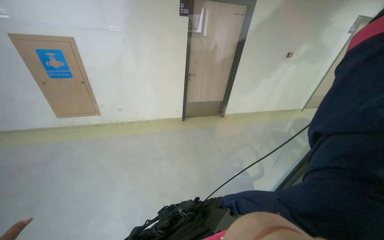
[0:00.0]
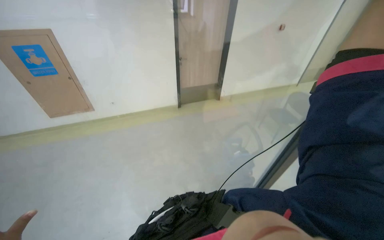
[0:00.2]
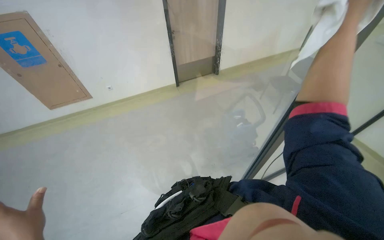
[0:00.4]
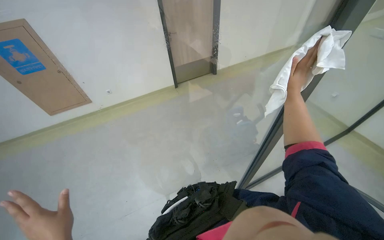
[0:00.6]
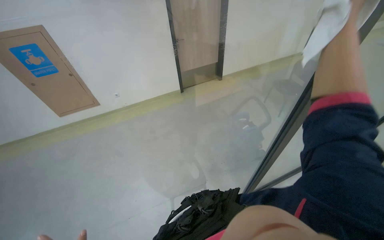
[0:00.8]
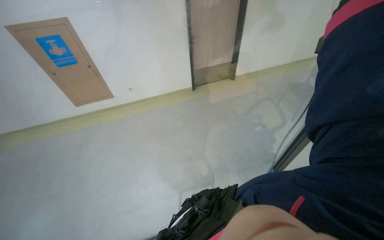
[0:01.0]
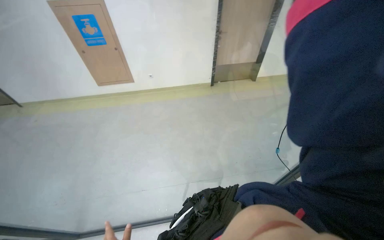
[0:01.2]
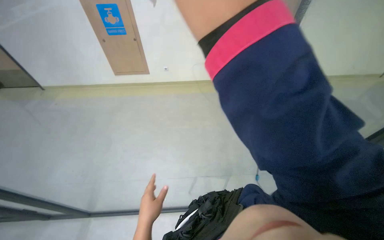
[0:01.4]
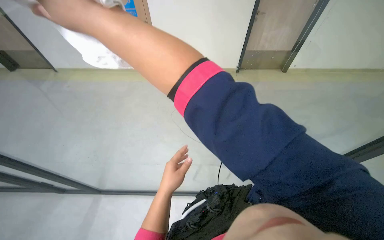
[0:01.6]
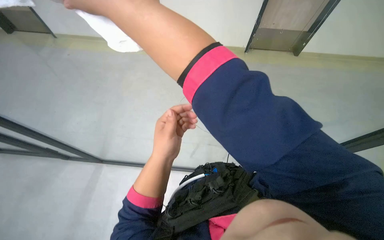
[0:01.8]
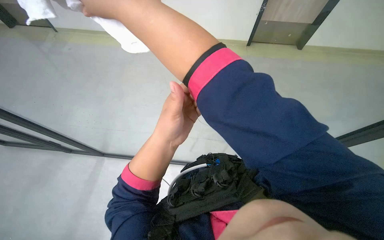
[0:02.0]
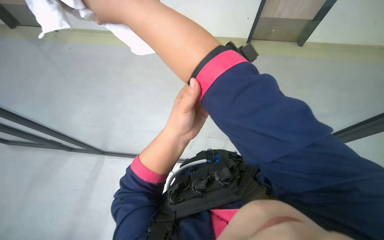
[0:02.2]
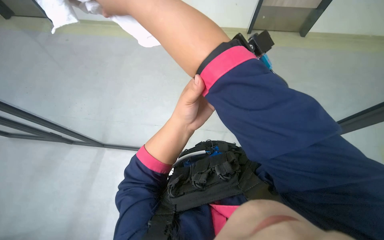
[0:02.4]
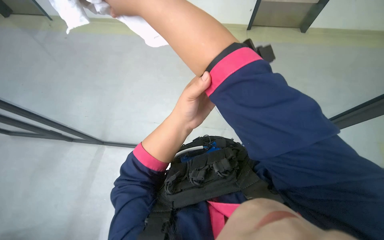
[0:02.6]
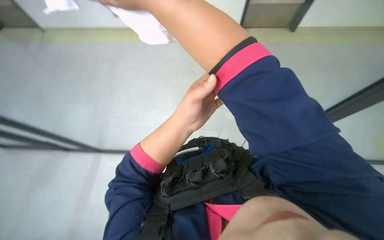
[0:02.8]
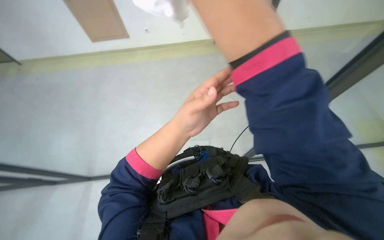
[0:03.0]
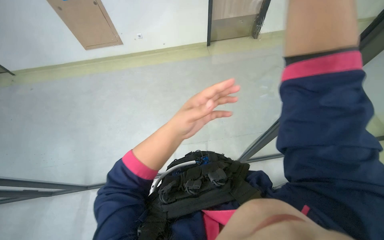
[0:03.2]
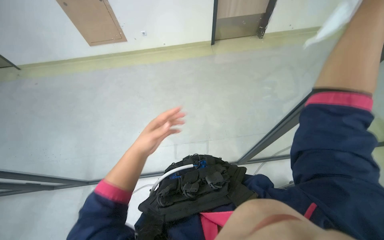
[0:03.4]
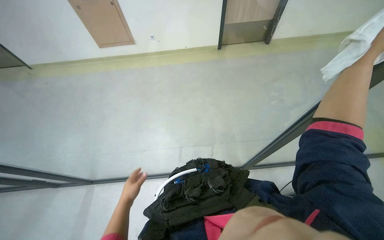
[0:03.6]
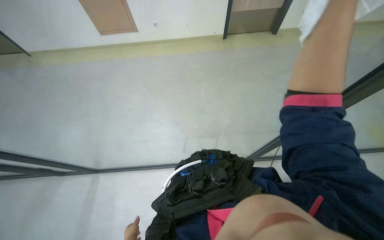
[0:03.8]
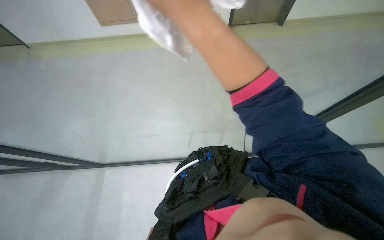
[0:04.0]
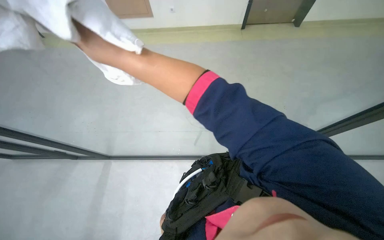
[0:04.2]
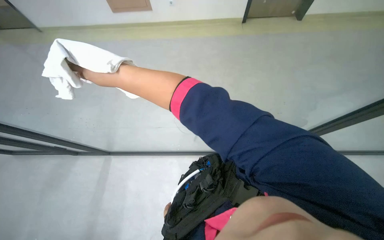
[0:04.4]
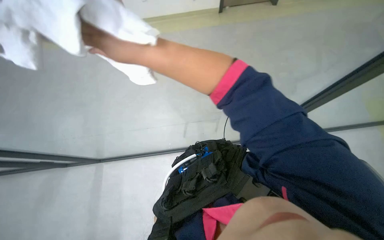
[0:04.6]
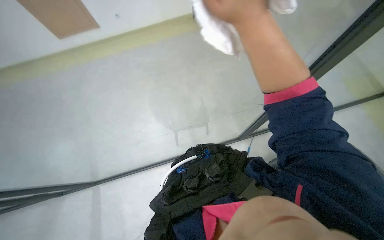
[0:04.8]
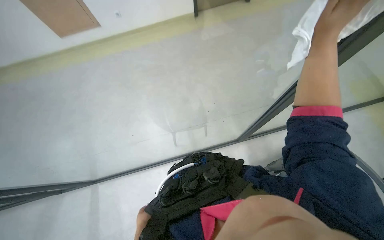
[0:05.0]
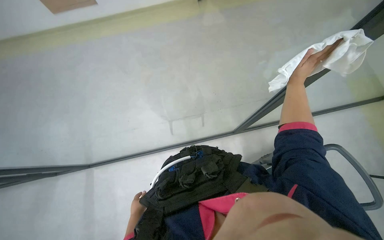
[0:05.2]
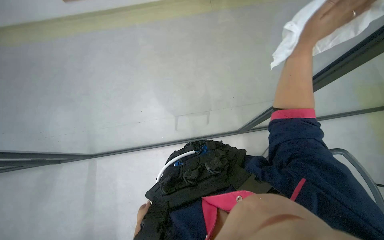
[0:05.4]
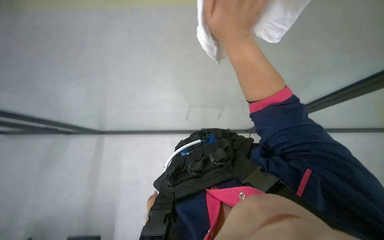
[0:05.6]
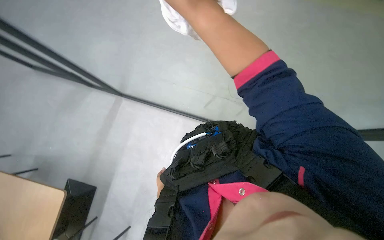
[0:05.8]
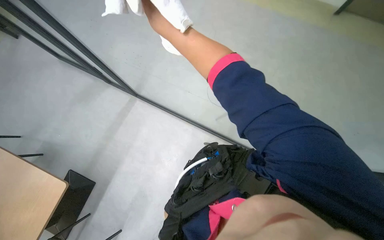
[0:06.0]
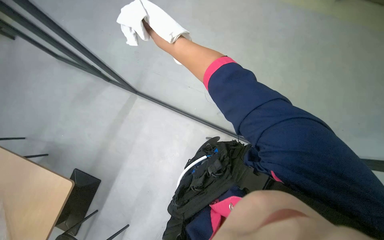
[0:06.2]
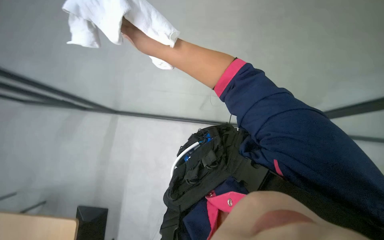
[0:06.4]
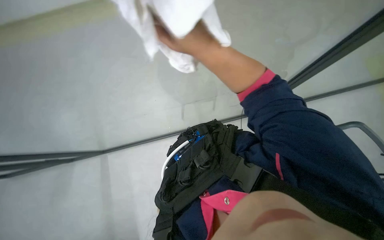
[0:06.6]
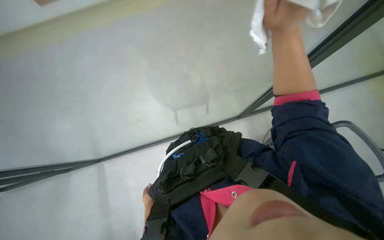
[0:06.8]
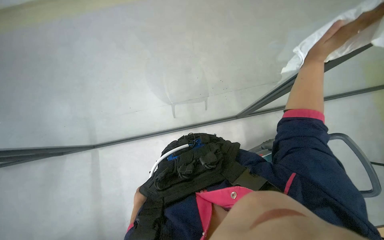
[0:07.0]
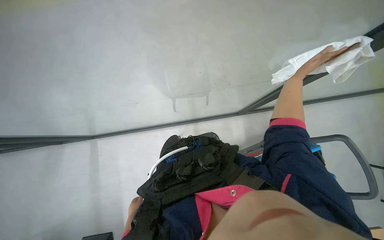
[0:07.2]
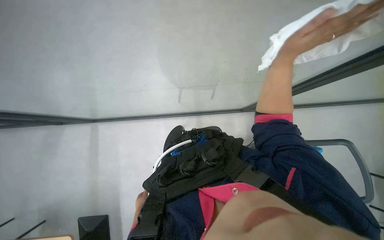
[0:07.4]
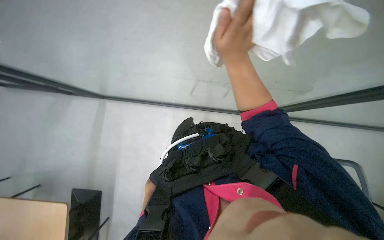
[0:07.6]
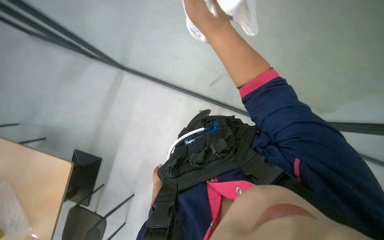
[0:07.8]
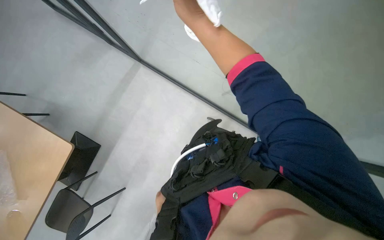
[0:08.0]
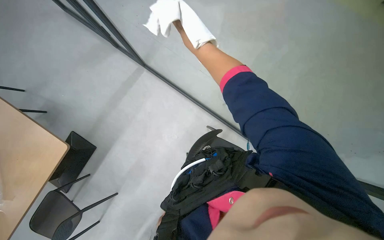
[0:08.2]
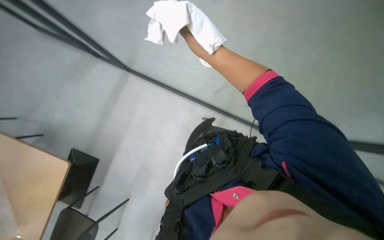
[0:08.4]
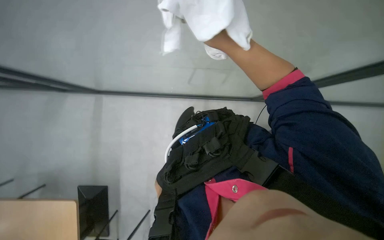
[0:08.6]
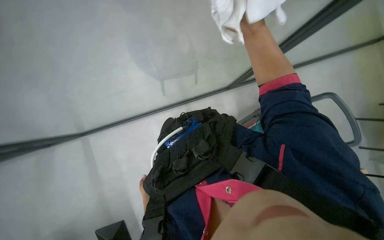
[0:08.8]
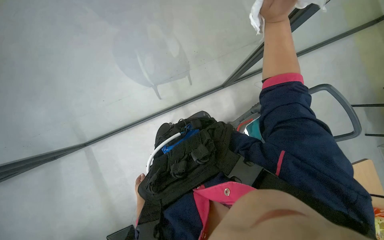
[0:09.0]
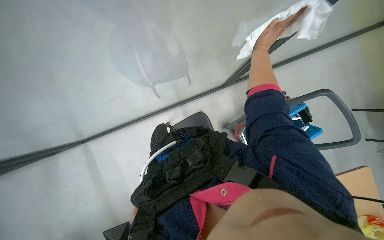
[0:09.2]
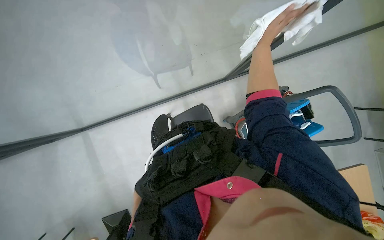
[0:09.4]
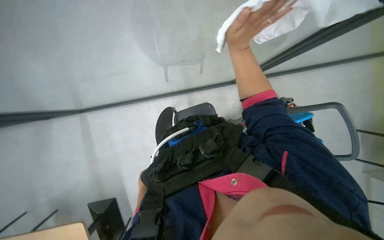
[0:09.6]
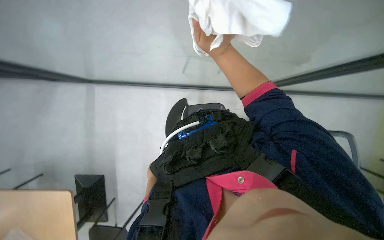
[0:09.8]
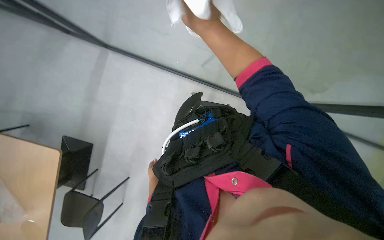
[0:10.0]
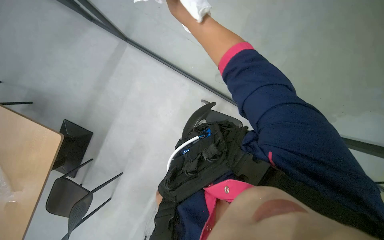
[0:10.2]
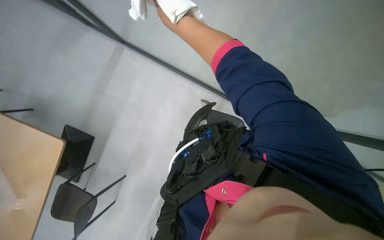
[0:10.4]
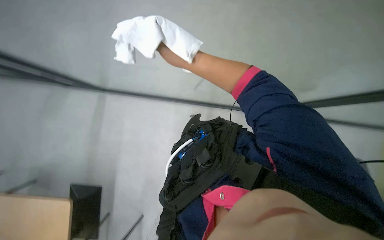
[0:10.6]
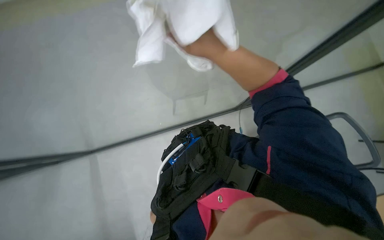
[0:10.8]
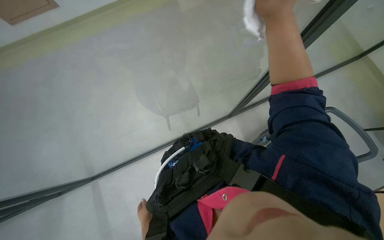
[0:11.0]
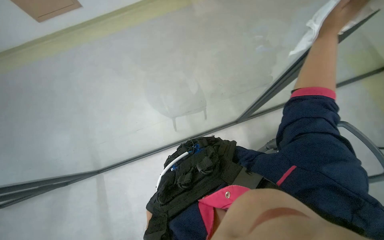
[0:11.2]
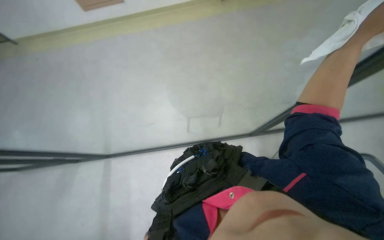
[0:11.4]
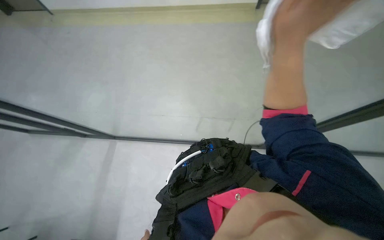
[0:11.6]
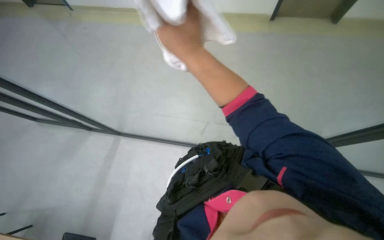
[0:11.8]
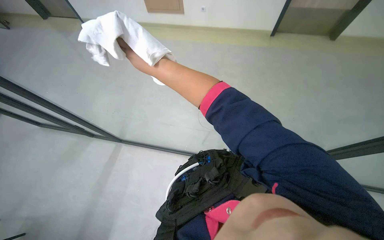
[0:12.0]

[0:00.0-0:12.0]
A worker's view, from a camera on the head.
Job: cleaning windows.
The whole recording: Cleaning glass partition. The worker wrings a cloth, then uses it and a spray bottle to clean the glass partition and nearby chairs.
0:00.0 to 0:01.6: The camera is aimed some 15 degrees further to the left. The wearer looks approximately 15 degrees further downward.
0:01.6 to 0:03.0: The left hand moves nearer to the camera and to the right, about 20 cm.
0:06.0 to 0:07.6: The right hand moves down the picture, about 10 cm, and goes to the right and returns, about 50 cm each way.
0:07.6 to 0:09.0: The right hand is displaced to the right and up the picture by roughly 25 cm.

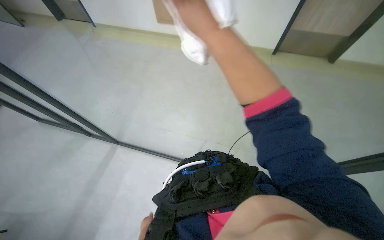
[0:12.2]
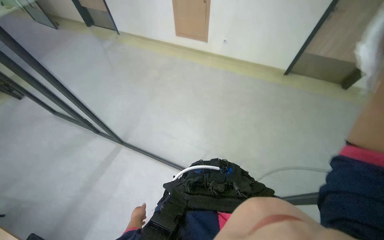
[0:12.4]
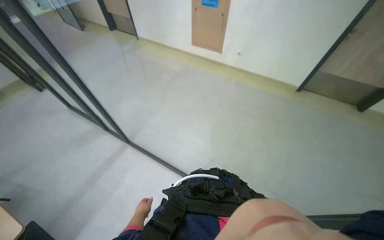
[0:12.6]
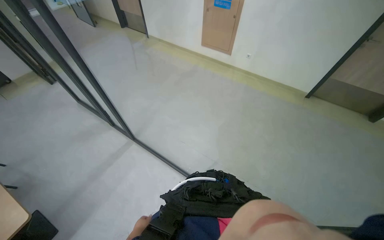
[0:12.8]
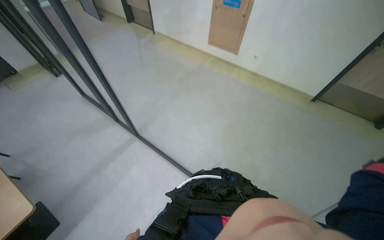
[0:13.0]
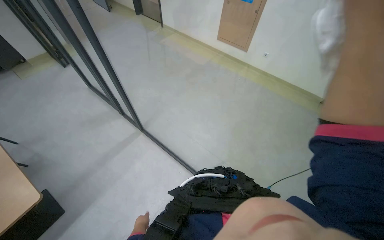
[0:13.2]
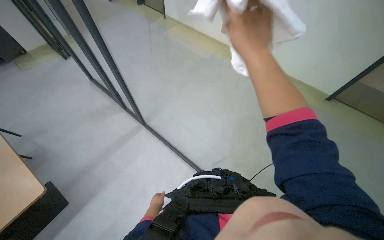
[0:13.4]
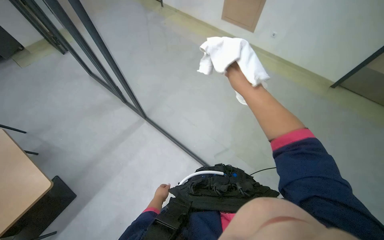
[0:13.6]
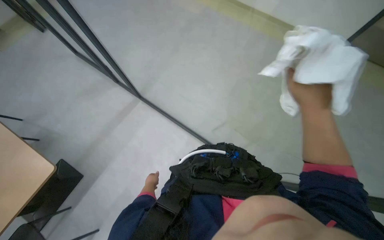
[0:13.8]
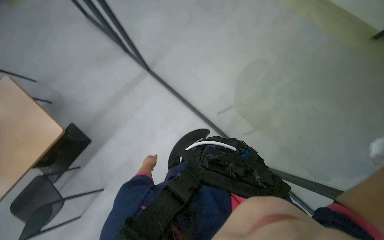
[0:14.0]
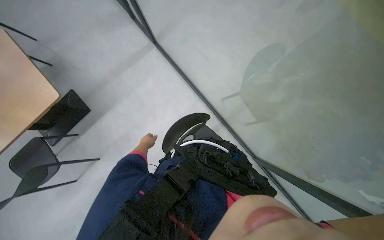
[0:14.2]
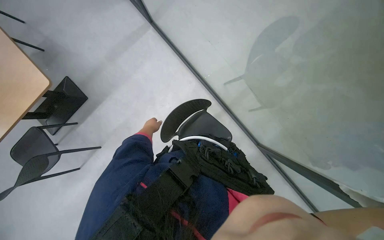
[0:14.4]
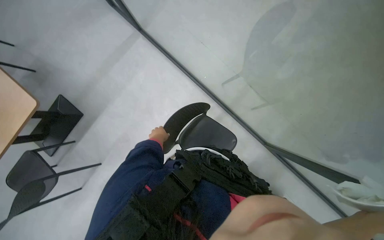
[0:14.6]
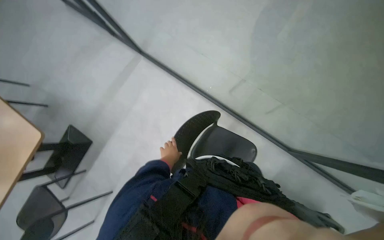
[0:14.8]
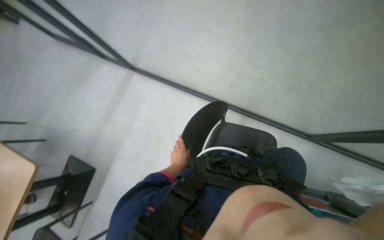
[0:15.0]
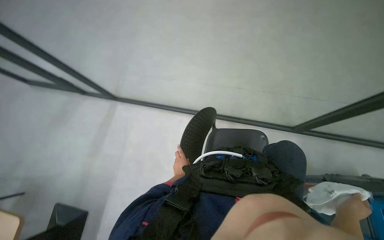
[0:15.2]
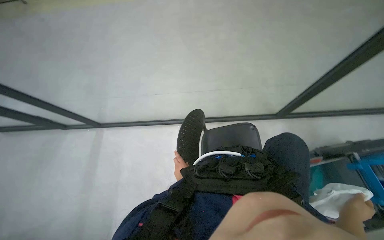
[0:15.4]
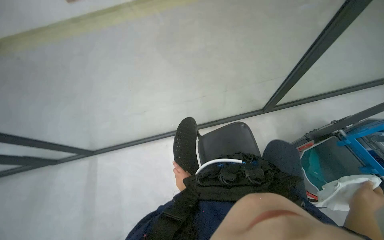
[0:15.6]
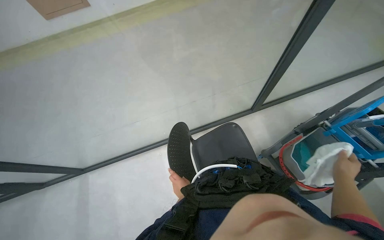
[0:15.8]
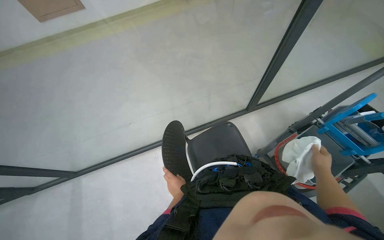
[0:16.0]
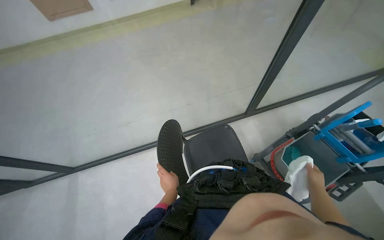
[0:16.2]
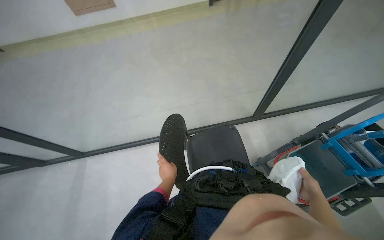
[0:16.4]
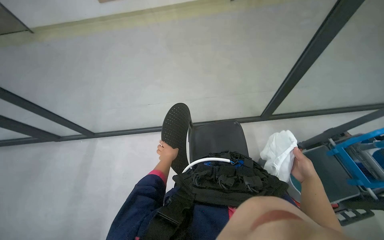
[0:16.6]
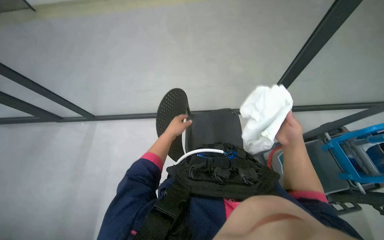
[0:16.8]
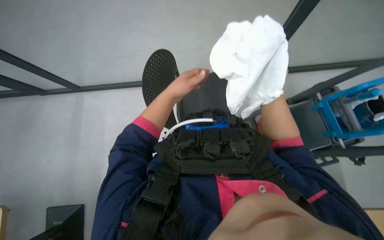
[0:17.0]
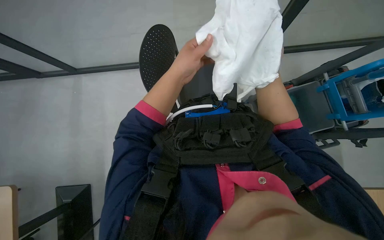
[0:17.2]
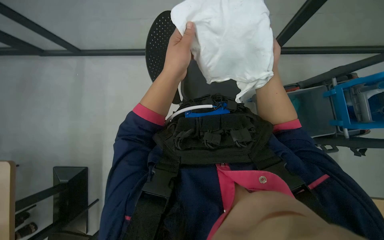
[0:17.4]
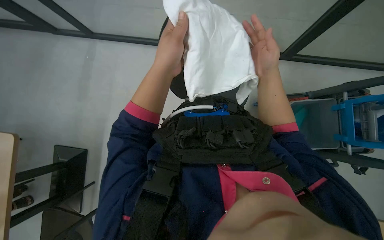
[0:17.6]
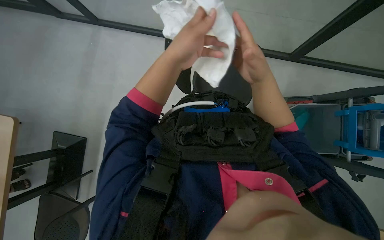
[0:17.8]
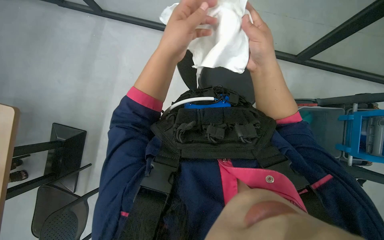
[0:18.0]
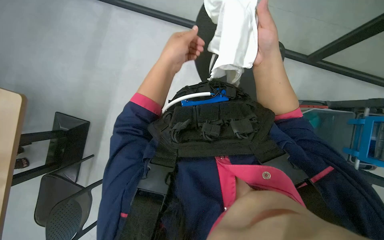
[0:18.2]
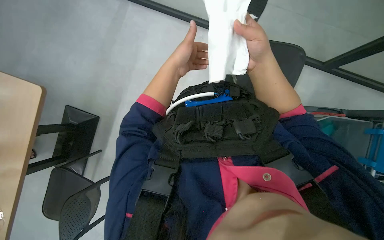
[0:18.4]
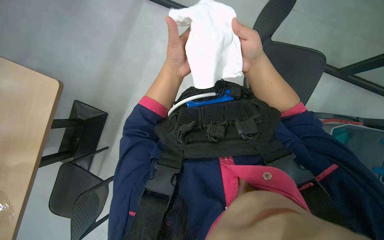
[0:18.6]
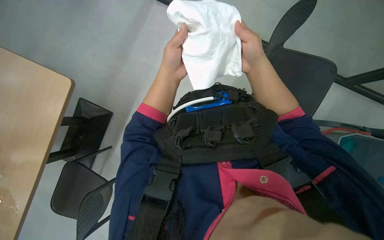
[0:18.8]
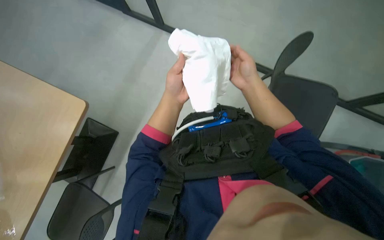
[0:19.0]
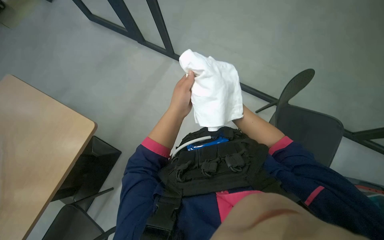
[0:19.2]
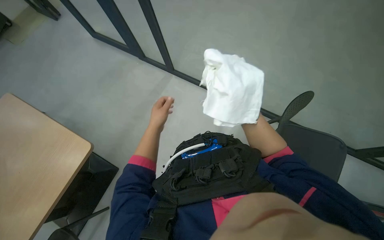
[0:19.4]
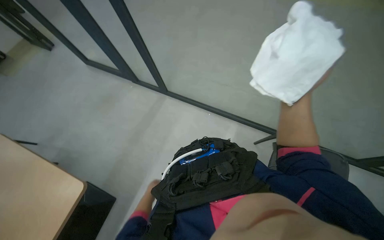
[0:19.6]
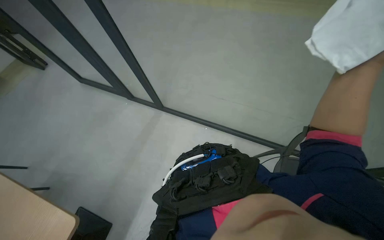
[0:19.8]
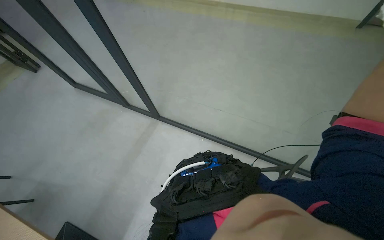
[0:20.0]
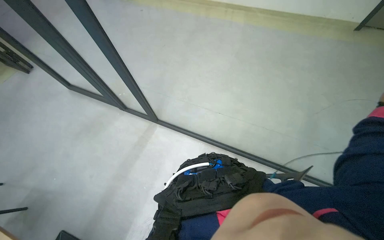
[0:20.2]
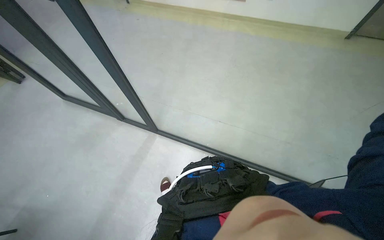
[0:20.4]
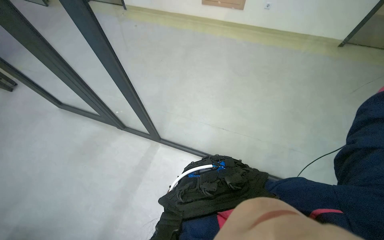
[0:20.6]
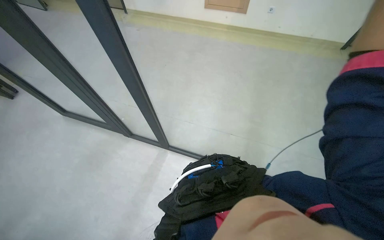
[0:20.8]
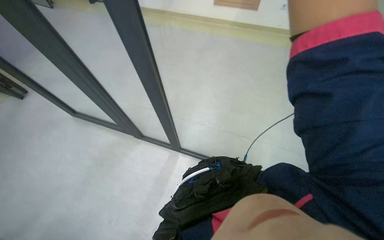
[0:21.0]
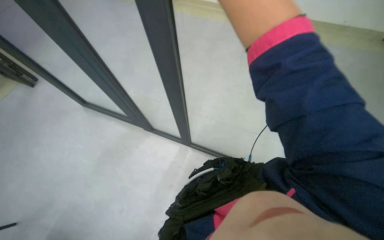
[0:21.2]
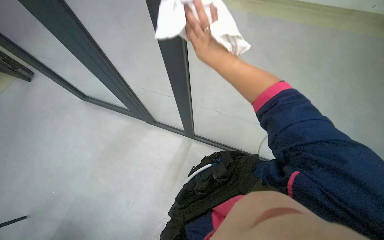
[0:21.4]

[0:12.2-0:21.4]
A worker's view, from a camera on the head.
Job: cleaning windows.
The whole recording: Cleaning glass partition. The worker wrings a cloth, then uses it and a spray bottle to clean the glass partition and nearby chairs.
0:16.8 to 0:18.4: The view tips downward by some 25 degrees.
0:18.4 to 0:19.8: The view tilts roughly 30 degrees upward.
